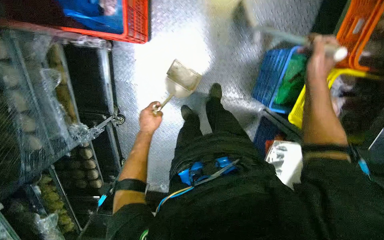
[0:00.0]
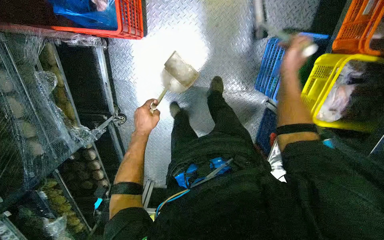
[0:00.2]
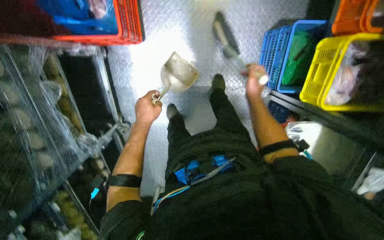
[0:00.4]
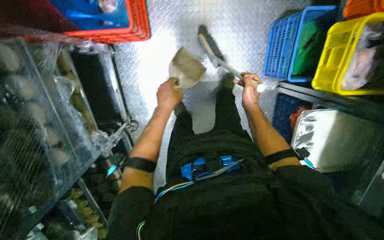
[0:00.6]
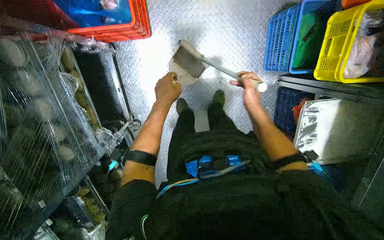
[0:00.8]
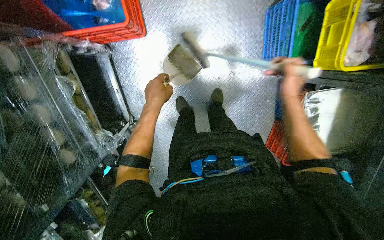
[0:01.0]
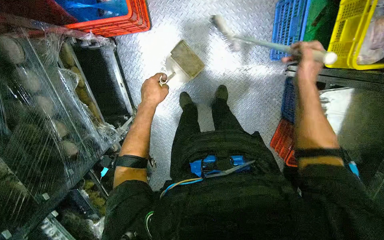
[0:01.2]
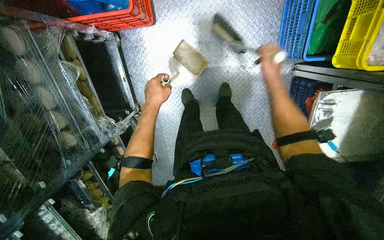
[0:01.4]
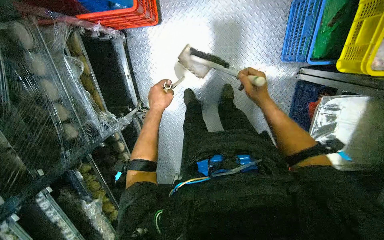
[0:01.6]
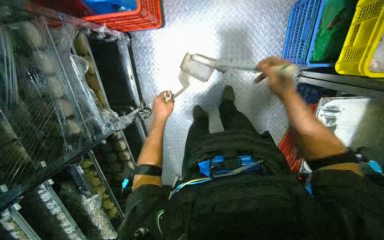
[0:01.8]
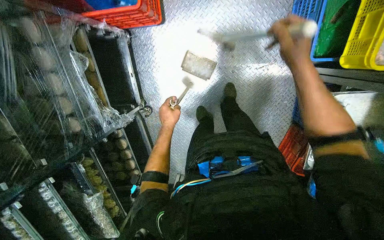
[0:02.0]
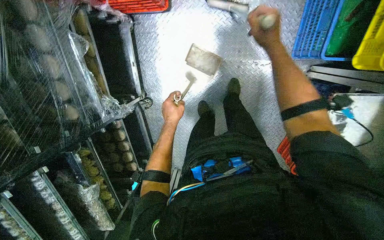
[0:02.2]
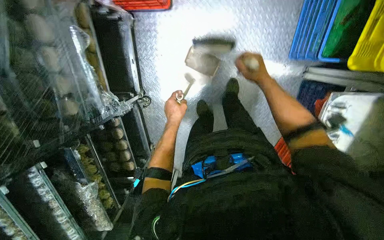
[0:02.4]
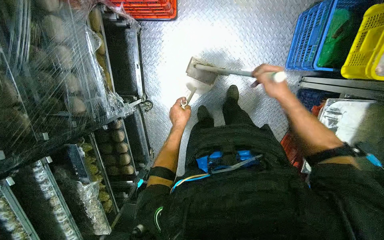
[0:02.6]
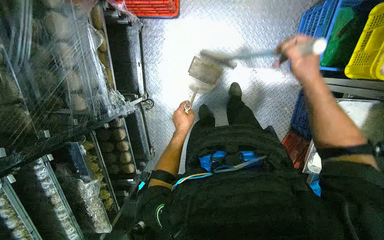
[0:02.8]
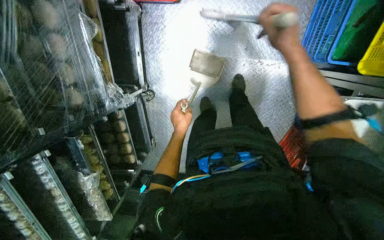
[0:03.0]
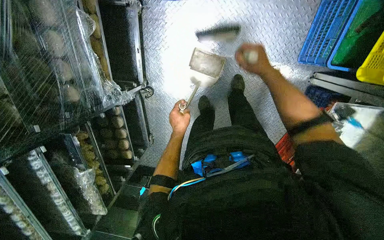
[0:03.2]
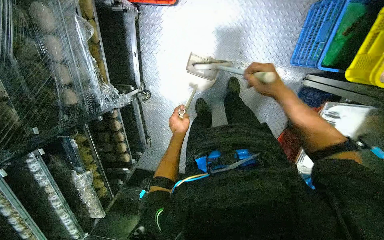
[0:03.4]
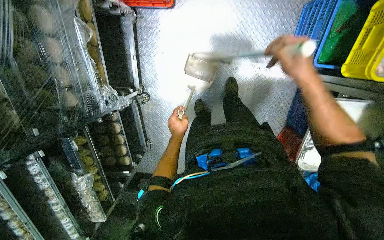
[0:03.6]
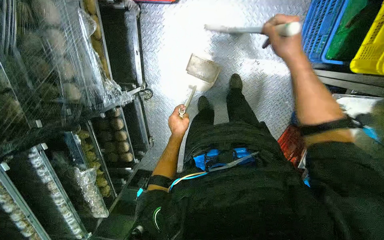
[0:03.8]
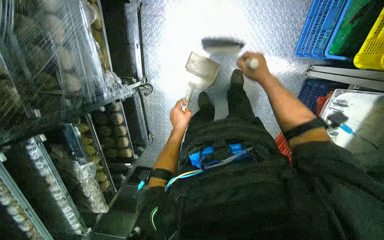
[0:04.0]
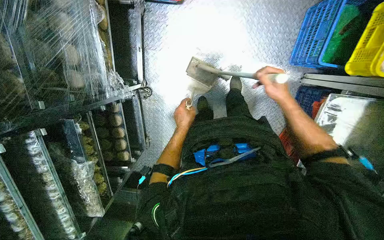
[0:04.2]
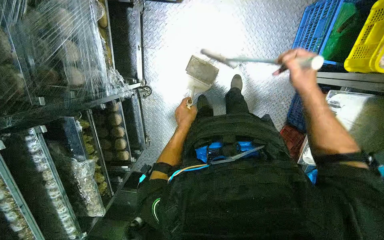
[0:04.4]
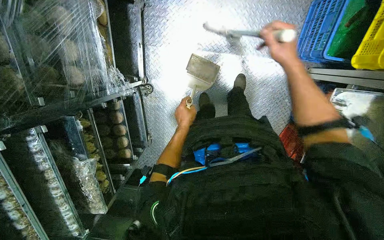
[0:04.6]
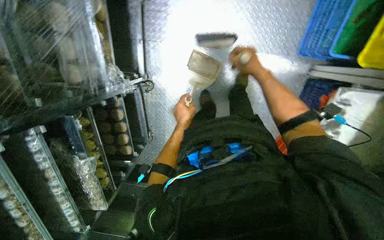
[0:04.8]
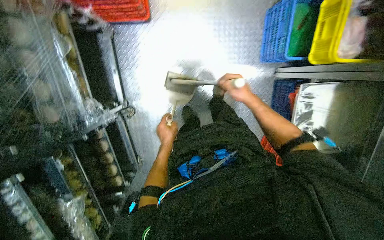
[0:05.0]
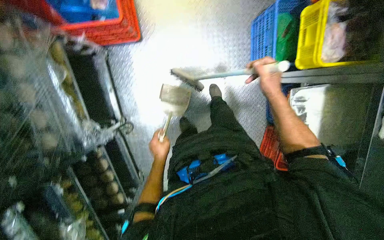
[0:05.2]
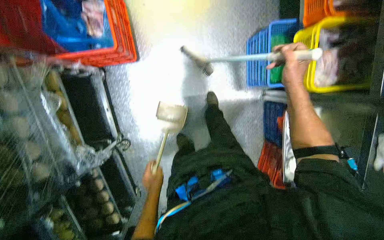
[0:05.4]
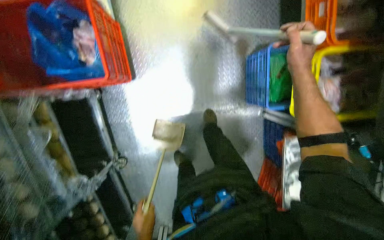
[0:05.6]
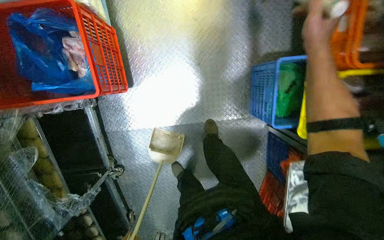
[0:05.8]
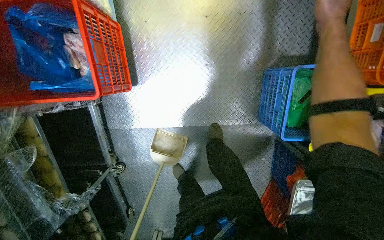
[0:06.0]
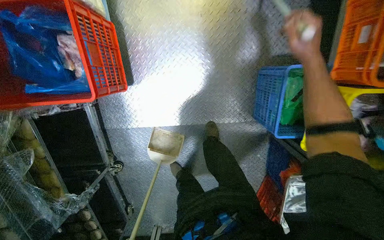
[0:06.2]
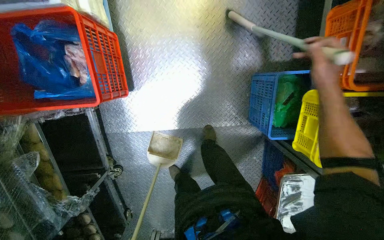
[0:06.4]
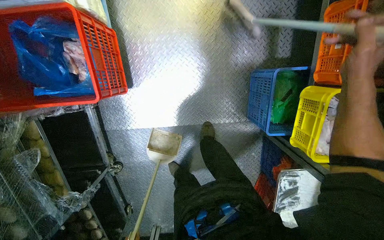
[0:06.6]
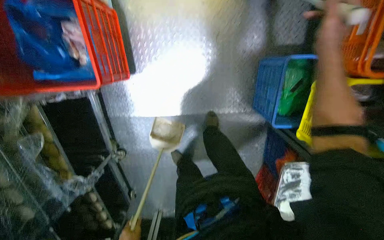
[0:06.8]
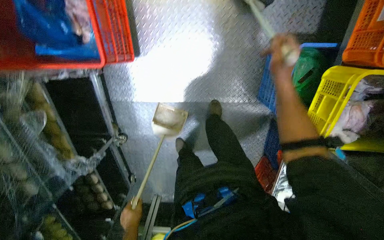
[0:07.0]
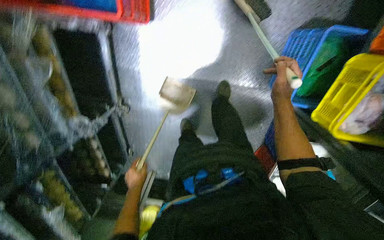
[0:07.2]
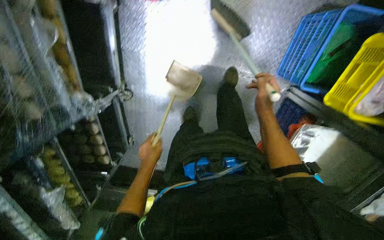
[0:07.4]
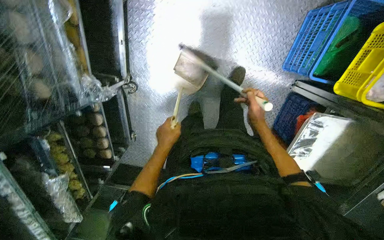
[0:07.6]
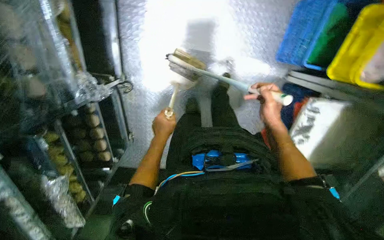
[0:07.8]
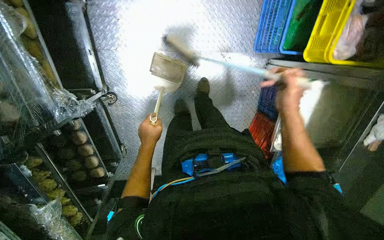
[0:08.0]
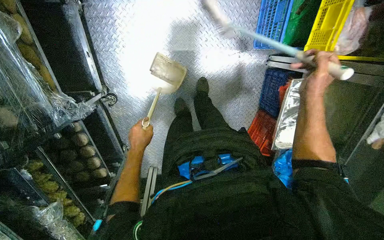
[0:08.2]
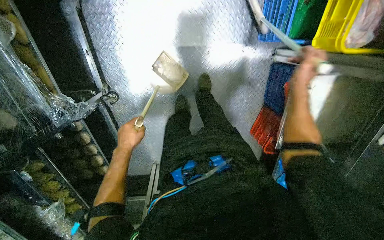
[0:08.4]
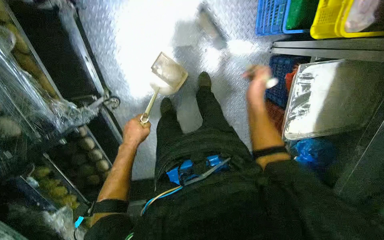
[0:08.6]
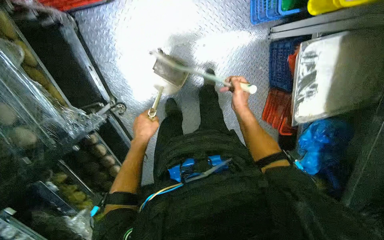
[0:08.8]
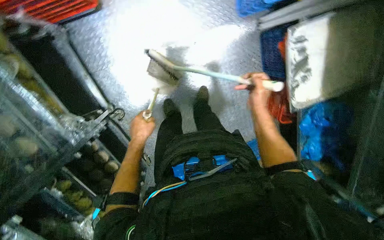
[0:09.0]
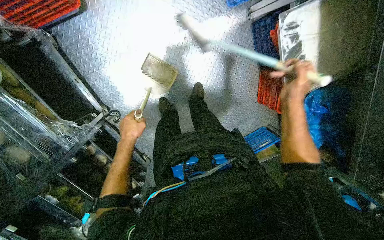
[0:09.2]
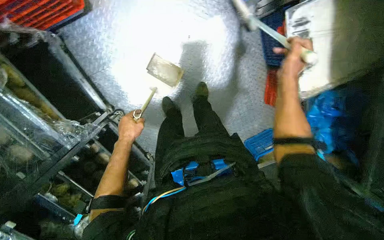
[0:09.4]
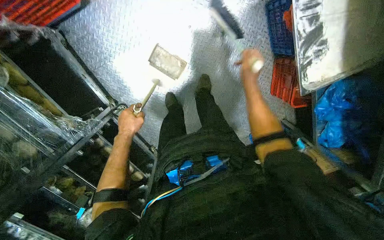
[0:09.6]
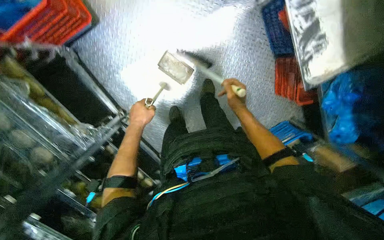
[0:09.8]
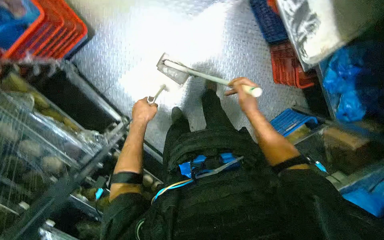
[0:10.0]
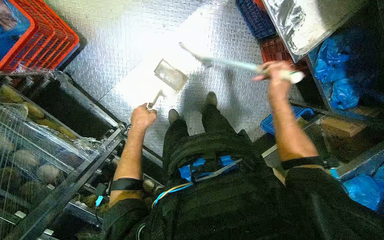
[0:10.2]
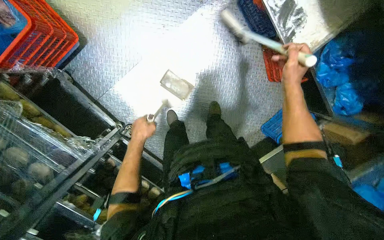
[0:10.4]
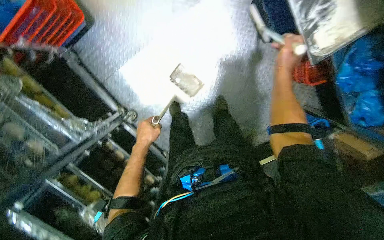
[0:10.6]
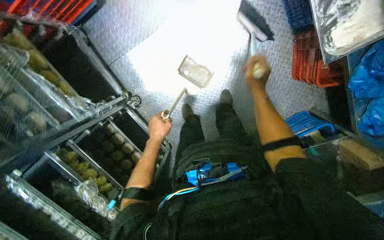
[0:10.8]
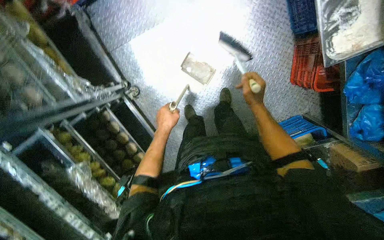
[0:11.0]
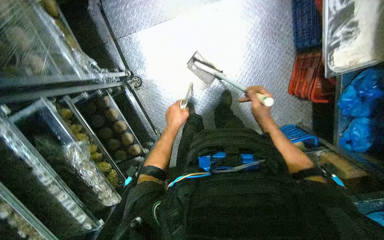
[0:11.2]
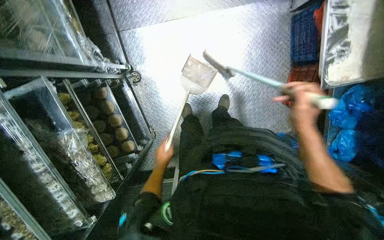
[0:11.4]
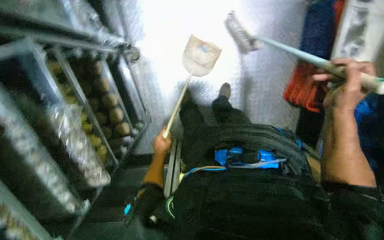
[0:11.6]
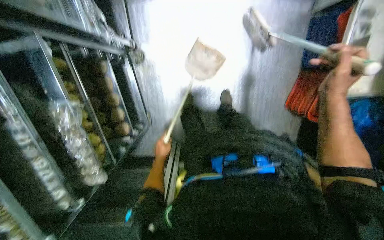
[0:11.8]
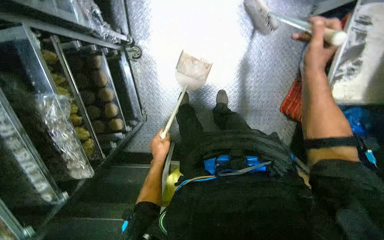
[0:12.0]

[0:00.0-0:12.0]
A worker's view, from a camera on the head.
Job: sweeping floor.
The whole recording: Sweeping floor with broom and dustpan. The worker sweeps the floor using a broom and dustpan.
0:00.0 to 0:01.6: The right hand goes left and right, approximately 15 cm each way, reversing 2 times.
0:01.6 to 0:03.0: The right hand goes nearer and farther, roughly 15 cm each way, reversing 2 times. The left hand is displaced down the picture and farther from the camera by about 20 cm.
0:03.0 to 0:04.4: The right hand swings nearer and farther, some 15 cm each way, with 3 reversals.
0:04.4 to 0:06.0: The head travels about 60 cm.
0:06.0 to 0:07.6: The wearer moves approximately 40 cm.
0:07.6 to 0:09.0: The scene rotates counterclockwise by approximately 30 degrees. The right hand goes to the right and returns, about 15 cm each way. Meanwhile the left hand travels to the left by some 10 cm.
0:09.0 to 0:10.4: The right hand swings left and right, about 10 cm each way, with 2 reversals.
0:10.4 to 0:12.0: The scene turns roughly 40 degrees clockwise in the picture. The right hand goes down the picture and returns, approximately 20 cm each way; the left hand shifts some 50 cm down the picture and farther from the camera.

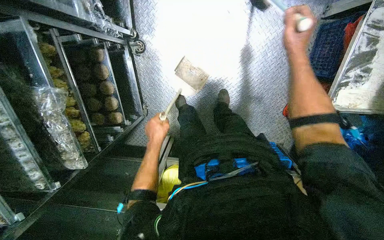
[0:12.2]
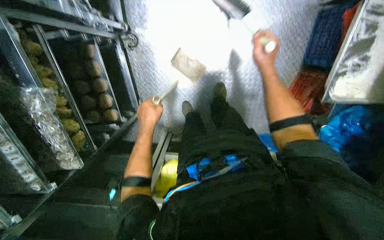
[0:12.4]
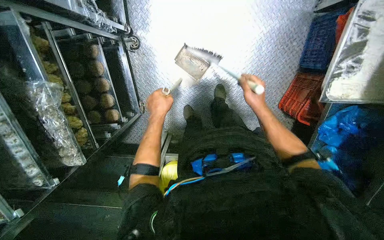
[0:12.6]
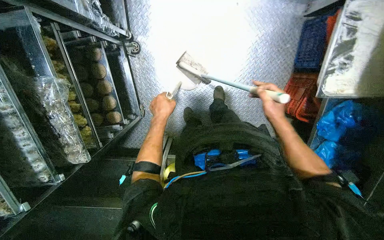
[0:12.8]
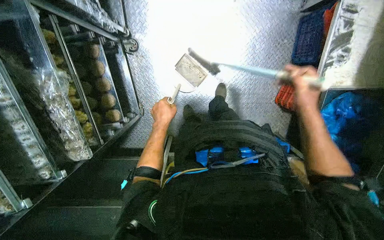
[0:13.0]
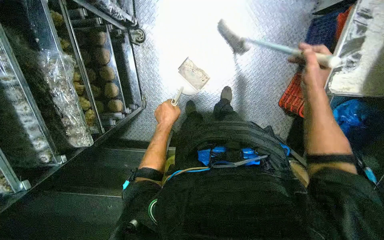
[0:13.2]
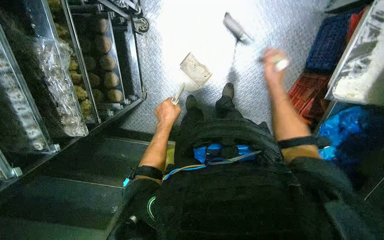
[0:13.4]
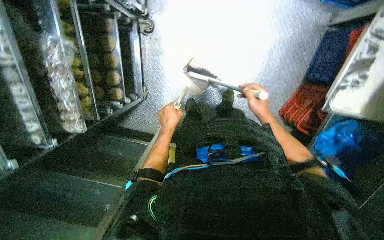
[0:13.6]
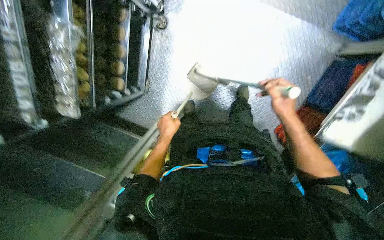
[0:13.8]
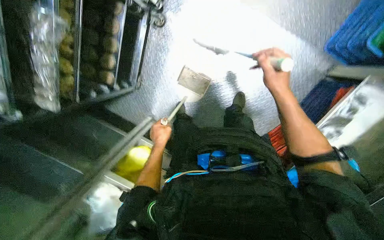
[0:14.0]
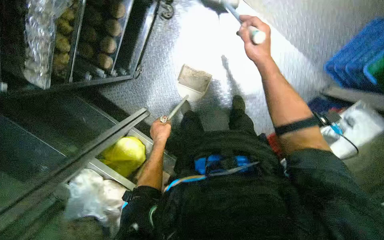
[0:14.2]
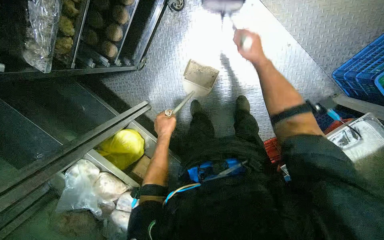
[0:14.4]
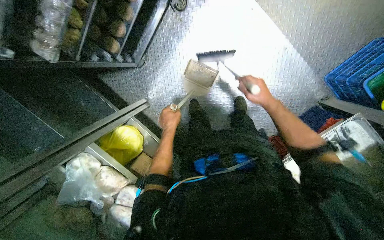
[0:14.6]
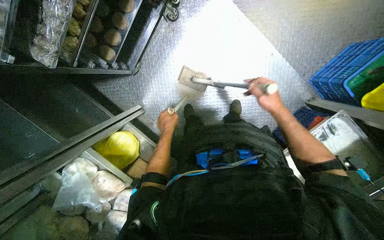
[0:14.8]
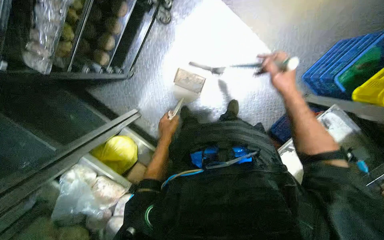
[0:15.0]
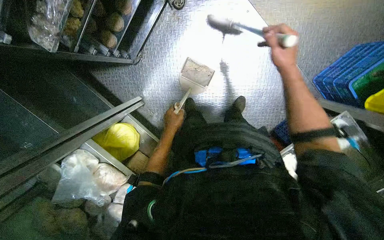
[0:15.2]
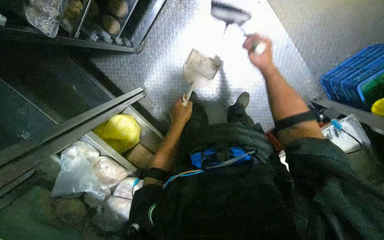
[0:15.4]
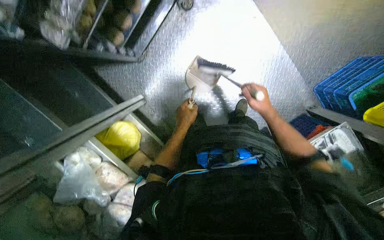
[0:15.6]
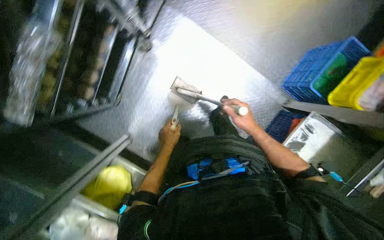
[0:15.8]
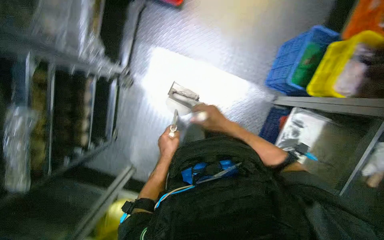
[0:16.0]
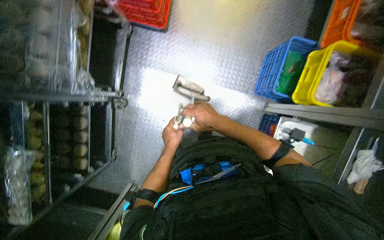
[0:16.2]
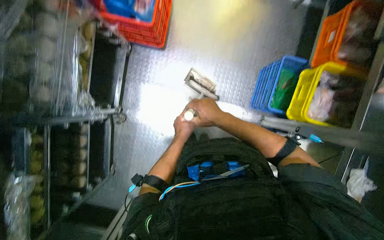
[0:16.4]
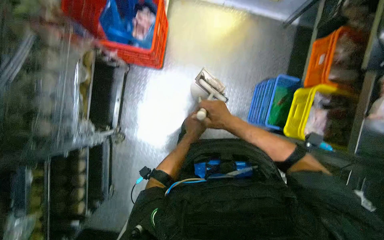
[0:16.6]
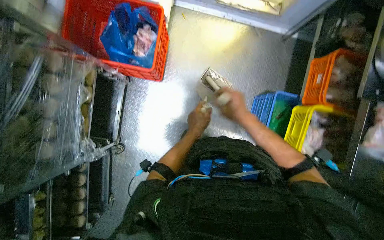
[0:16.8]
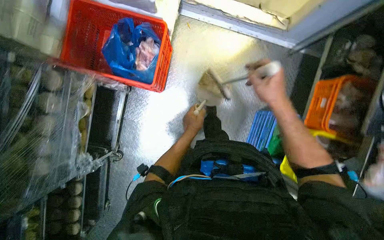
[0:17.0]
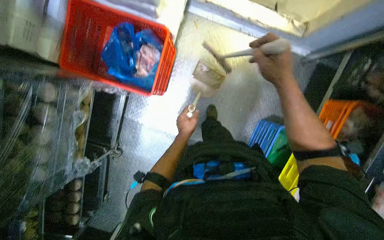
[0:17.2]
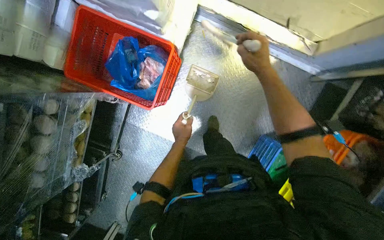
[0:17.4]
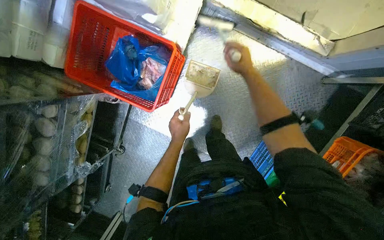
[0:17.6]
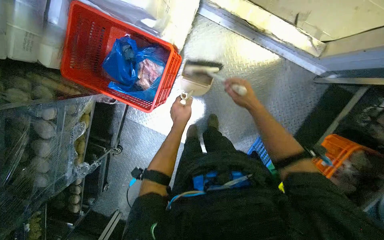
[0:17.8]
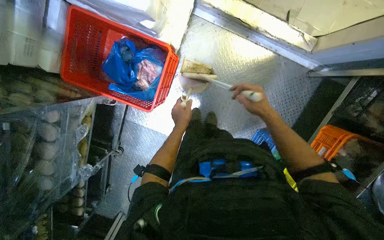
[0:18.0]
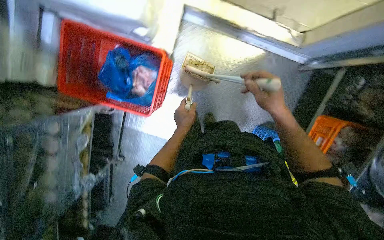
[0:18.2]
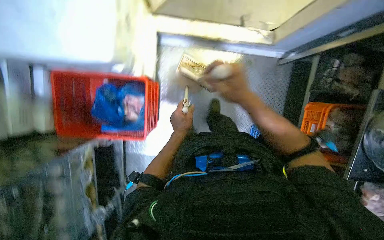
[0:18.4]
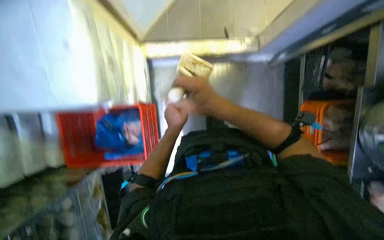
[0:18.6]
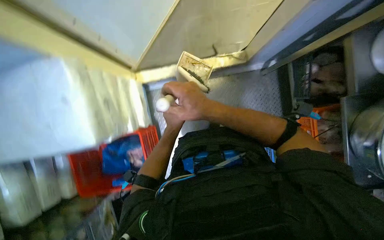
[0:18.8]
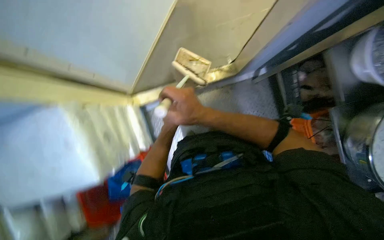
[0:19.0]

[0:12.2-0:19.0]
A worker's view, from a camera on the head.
Job: sweeping floor.
The whole recording: Sweeping floor with broom and dustpan. The worker sweeps the floor using a broom and dustpan.
0:12.2 to 0:13.6: The right hand moves up and down the picture over some 20 cm, changing direction 2 times.
0:13.6 to 0:15.0: The scene turns roughly 25 degrees clockwise in the picture.
0:15.0 to 0:16.2: The scene turns roughly 25 degrees counterclockwise in the picture.
0:16.2 to 0:17.6: The wearer moves approximately 80 cm.
0:17.6 to 0:19.0: The head travels approximately 40 cm. The scene turns about 40 degrees counterclockwise in the picture.
